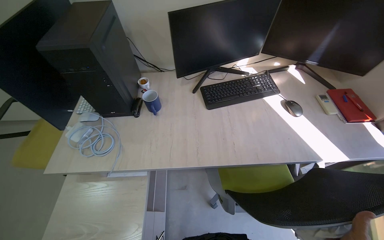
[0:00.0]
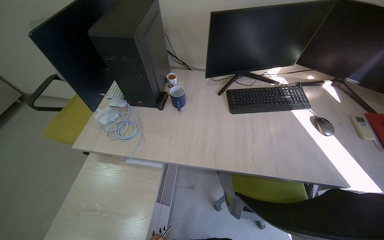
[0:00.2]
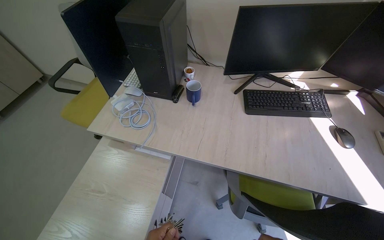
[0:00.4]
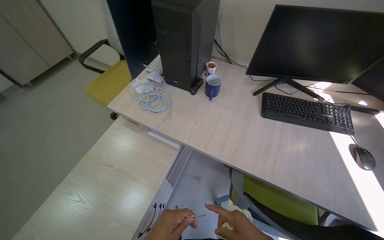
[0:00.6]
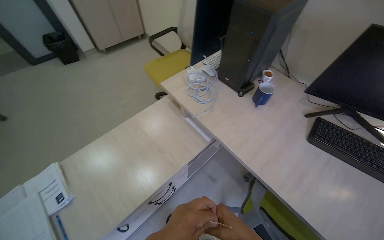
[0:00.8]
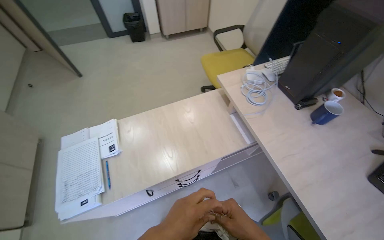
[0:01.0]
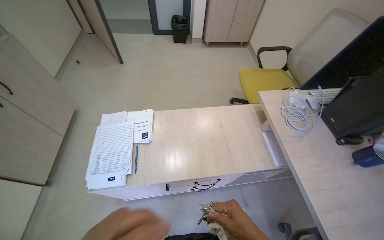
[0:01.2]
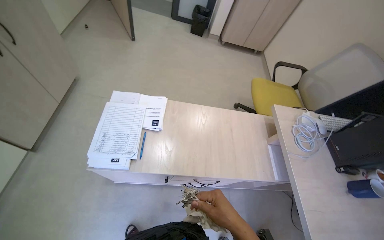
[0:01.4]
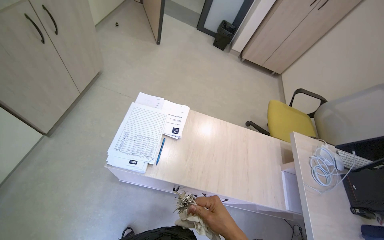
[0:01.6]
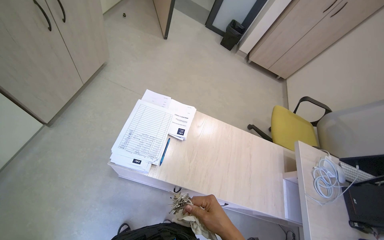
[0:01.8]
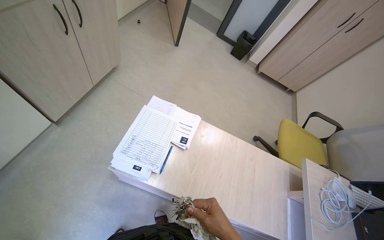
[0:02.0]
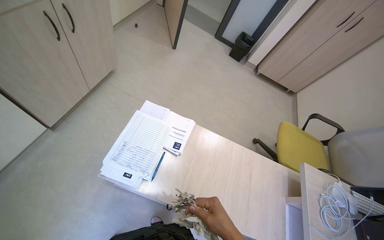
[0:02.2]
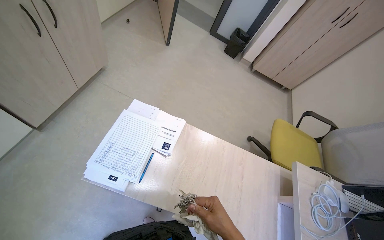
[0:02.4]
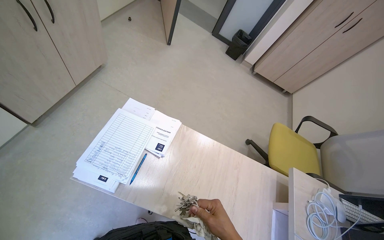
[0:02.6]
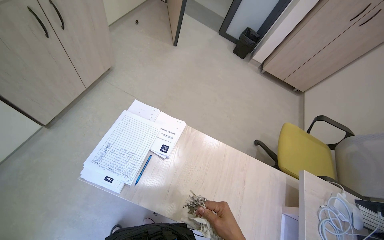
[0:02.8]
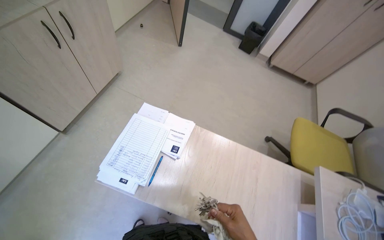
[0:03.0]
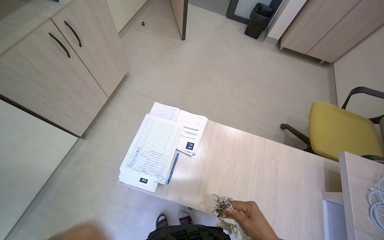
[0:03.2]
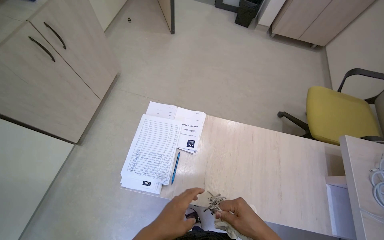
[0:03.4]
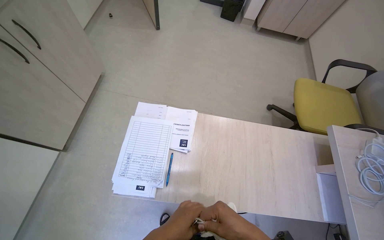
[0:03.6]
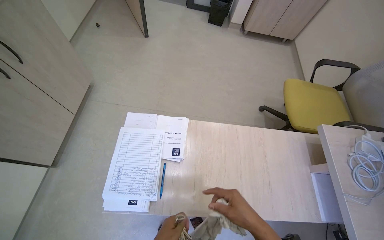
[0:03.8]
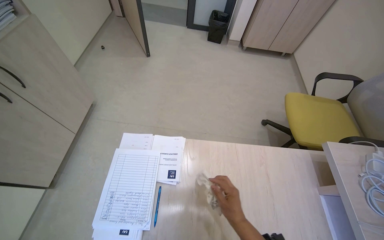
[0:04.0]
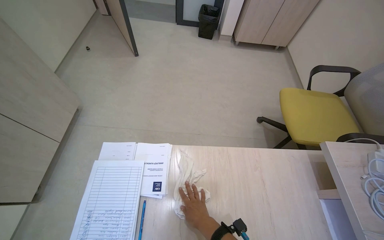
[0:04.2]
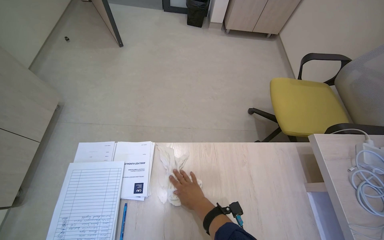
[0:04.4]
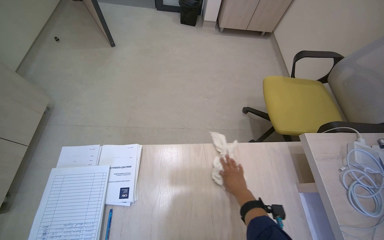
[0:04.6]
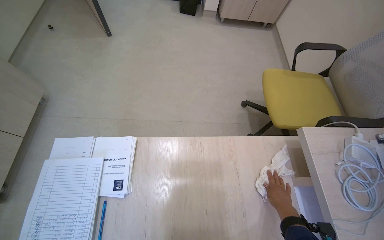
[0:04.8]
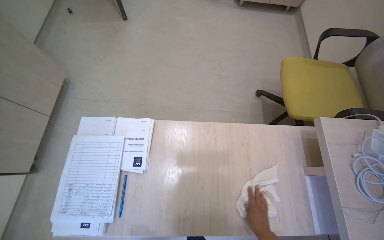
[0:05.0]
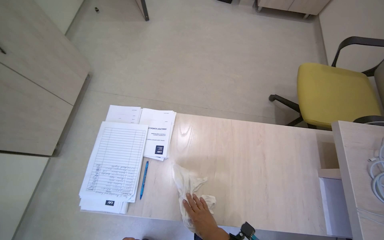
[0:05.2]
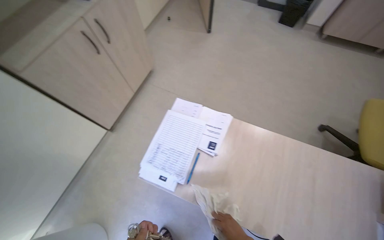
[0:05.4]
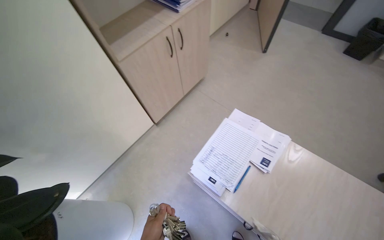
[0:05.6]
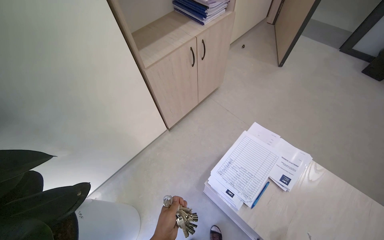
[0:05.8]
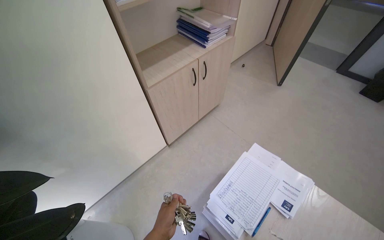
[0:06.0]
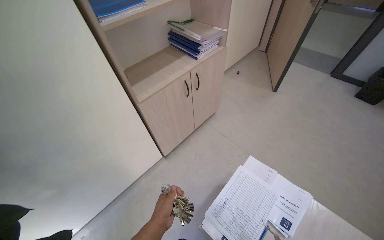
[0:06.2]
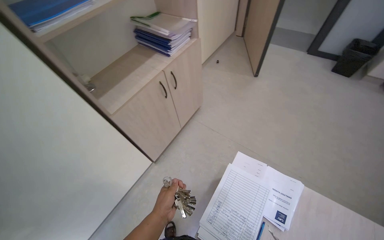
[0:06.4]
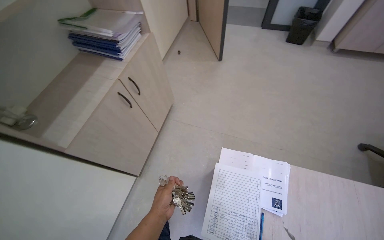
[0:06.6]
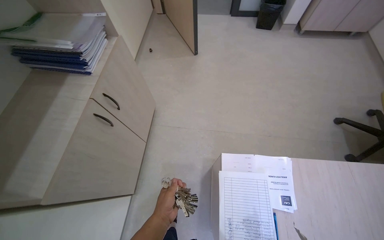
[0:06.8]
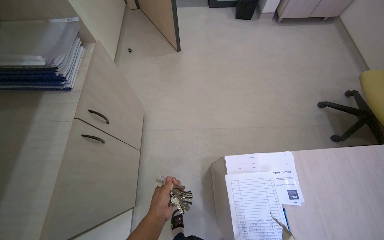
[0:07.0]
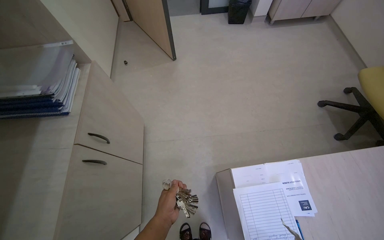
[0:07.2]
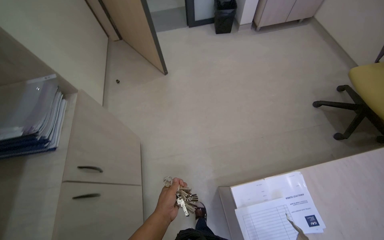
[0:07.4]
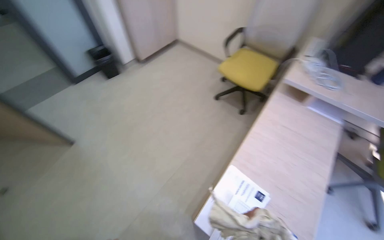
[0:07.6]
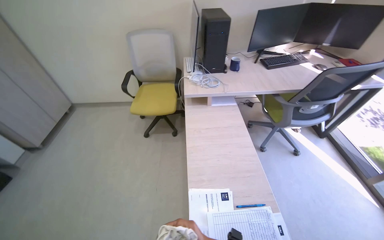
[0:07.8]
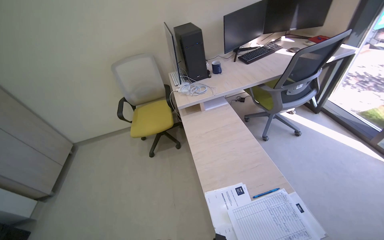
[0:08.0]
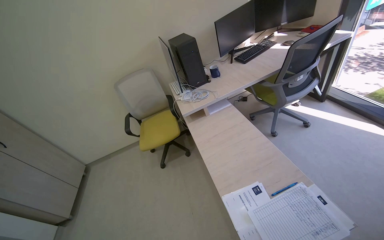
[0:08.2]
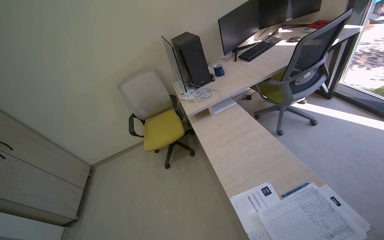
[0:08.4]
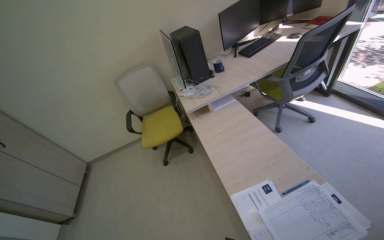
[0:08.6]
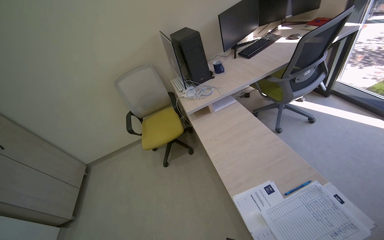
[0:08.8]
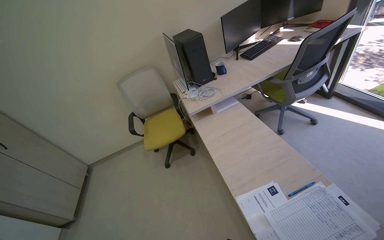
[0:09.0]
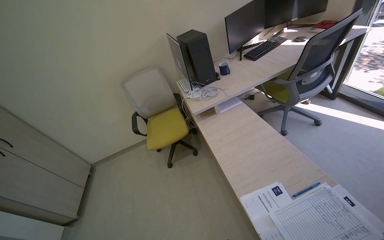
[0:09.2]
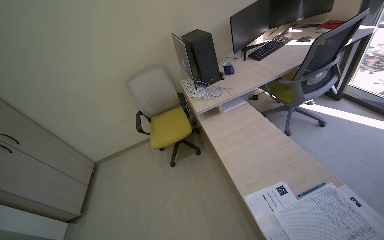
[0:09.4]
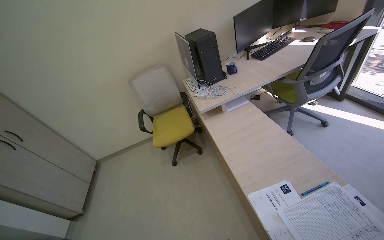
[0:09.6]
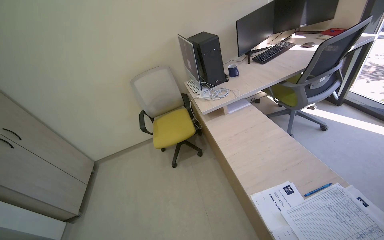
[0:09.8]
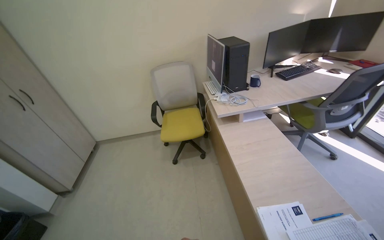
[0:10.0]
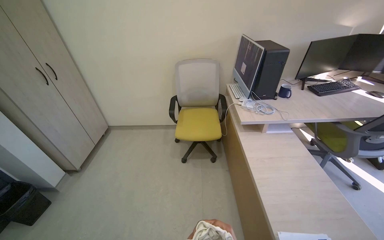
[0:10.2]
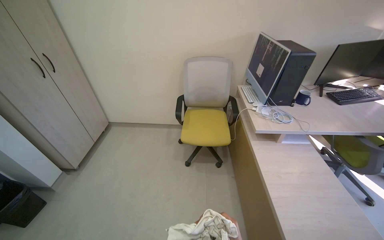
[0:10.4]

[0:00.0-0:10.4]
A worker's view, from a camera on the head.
Job: wiping surfaces.
The whole recording: Cleaning office surfaces. The worker wipes various surfaces in the office with a cloth.
0:00.0 to 0:01.4: The head travels roughly 50 cm. The head rotates roughly 95 degrees to the left.
0:04.4 to 0:06.0: The camera travels about 50 cm. The head turns to the left by about 50 degrees.
0:06.0 to 0:07.4: The camera is carried approximately 50 cm. The wearer's head swings some 55 degrees to the right.
0:07.4 to 0:09.0: The head turns to the right by roughly 100 degrees. The wearer looks some 25 degrees further upward.
0:09.0 to 0:10.4: The camera is carried about 40 cm. Everything in view rotates approximately 25 degrees clockwise.

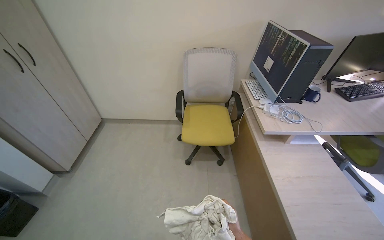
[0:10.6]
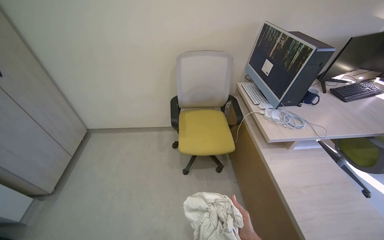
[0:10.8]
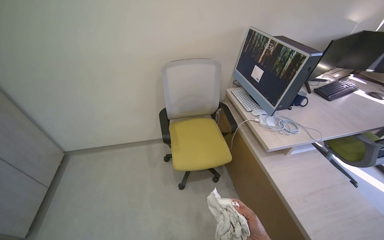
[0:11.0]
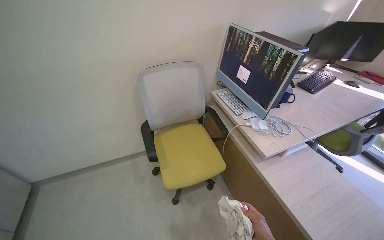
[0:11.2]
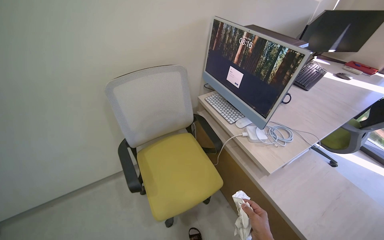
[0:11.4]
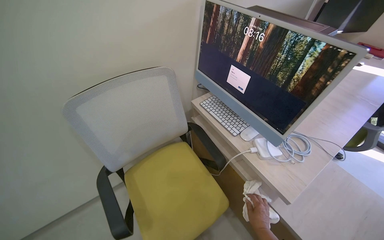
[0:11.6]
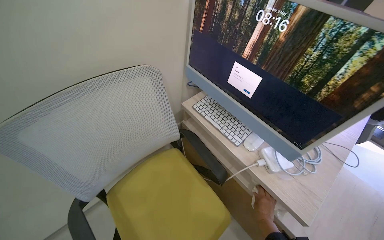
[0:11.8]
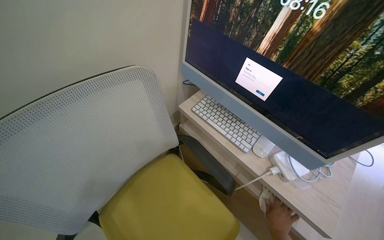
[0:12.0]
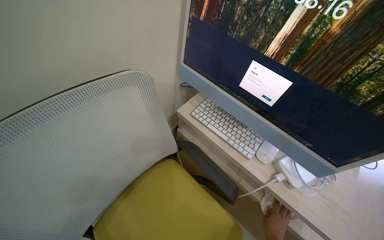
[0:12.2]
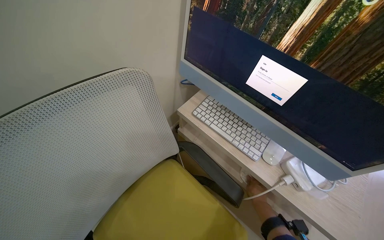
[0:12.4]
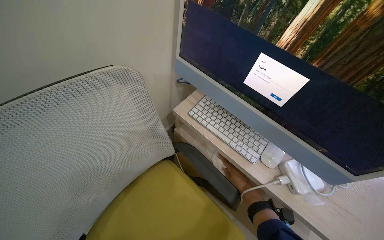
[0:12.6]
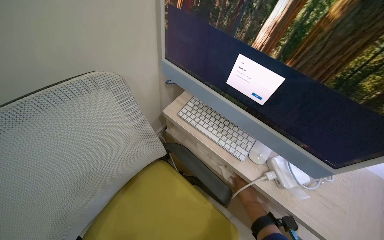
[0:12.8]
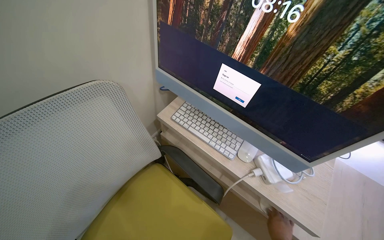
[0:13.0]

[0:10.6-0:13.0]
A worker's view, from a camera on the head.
Job: wiping surfaces.
The whole recording: Cleaning office surfaces. The worker wipes various surfaces in the office with a cloth.
0:10.6 to 0:11.8: The camera is carried approximately 90 cm. The wearer looks approximately 40 degrees further to the right.

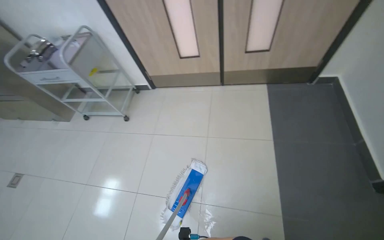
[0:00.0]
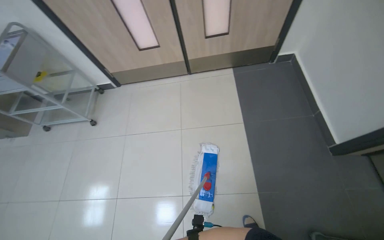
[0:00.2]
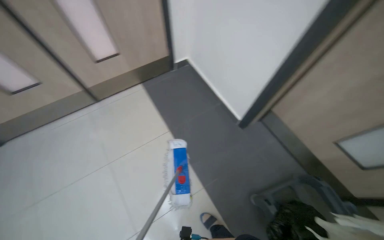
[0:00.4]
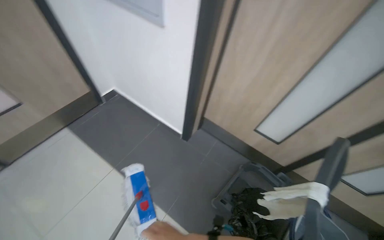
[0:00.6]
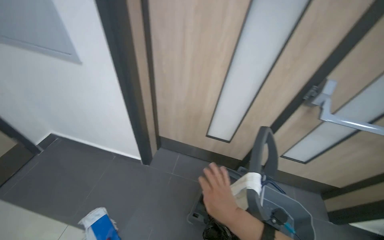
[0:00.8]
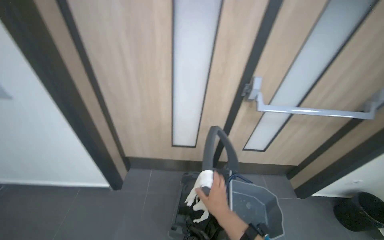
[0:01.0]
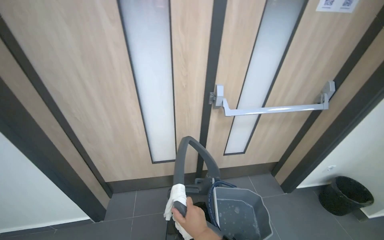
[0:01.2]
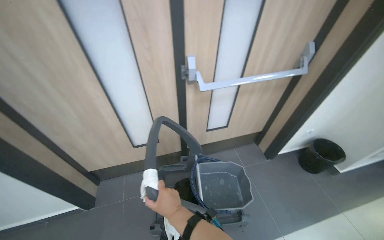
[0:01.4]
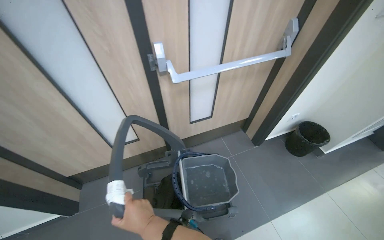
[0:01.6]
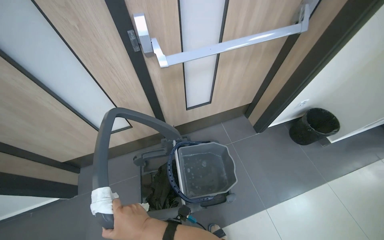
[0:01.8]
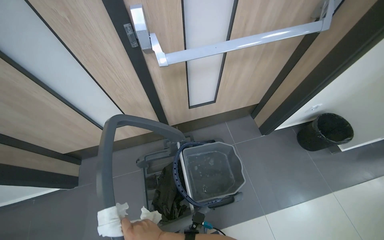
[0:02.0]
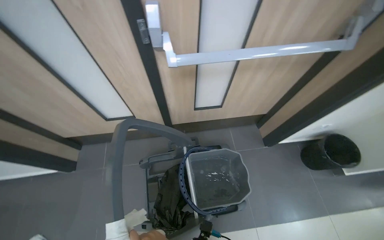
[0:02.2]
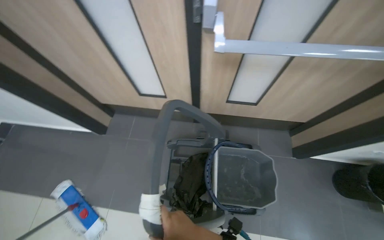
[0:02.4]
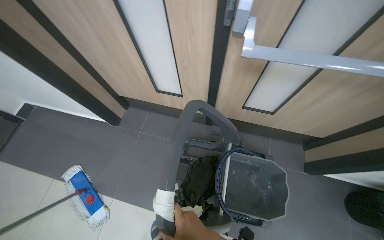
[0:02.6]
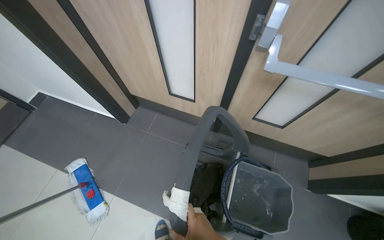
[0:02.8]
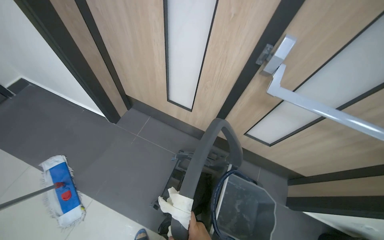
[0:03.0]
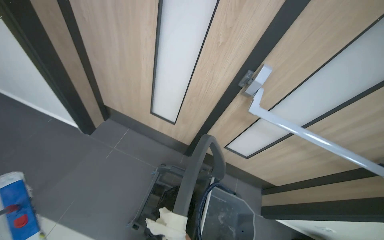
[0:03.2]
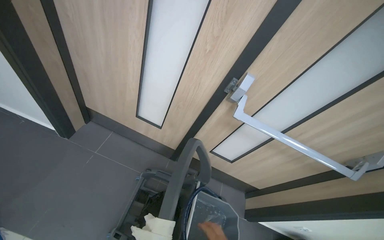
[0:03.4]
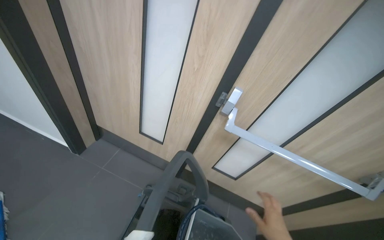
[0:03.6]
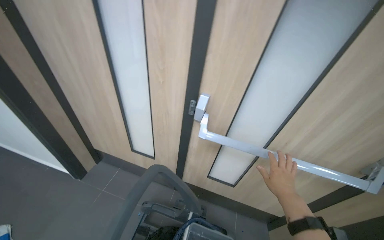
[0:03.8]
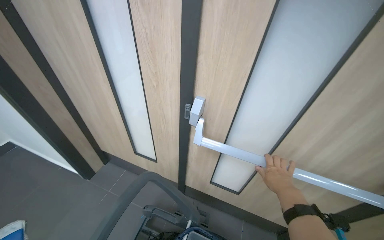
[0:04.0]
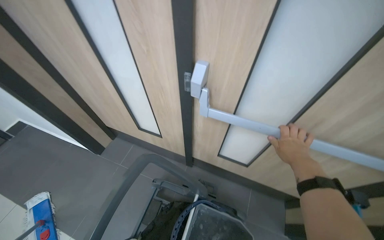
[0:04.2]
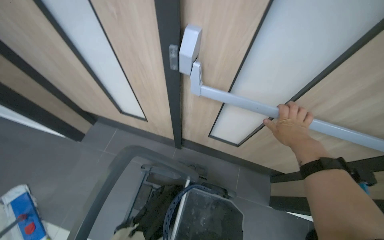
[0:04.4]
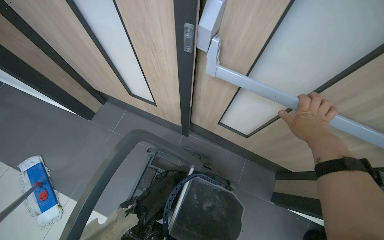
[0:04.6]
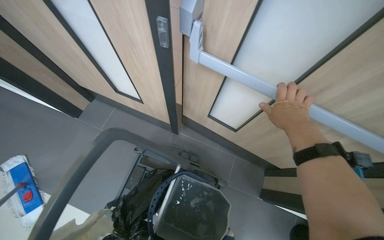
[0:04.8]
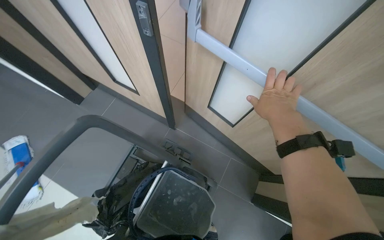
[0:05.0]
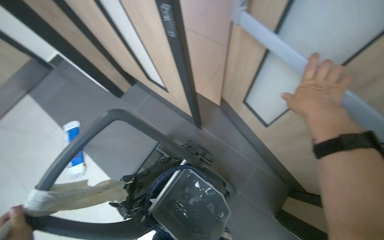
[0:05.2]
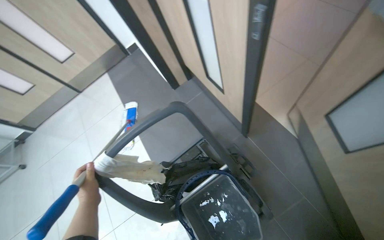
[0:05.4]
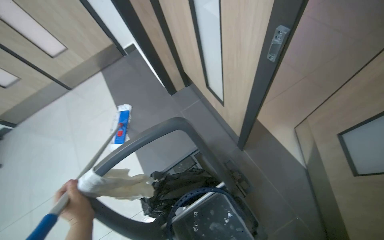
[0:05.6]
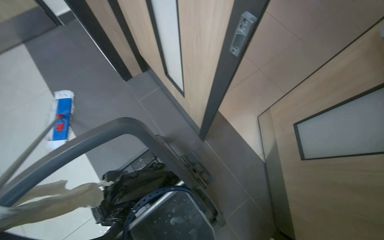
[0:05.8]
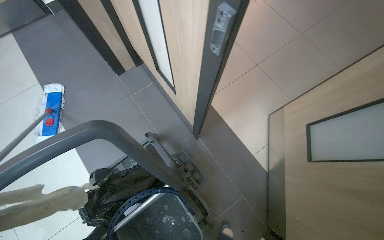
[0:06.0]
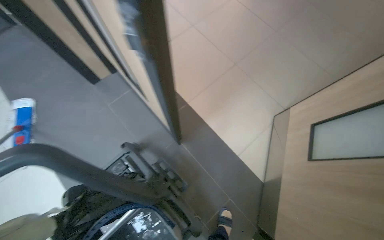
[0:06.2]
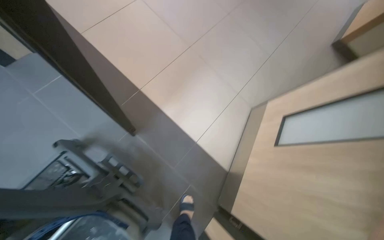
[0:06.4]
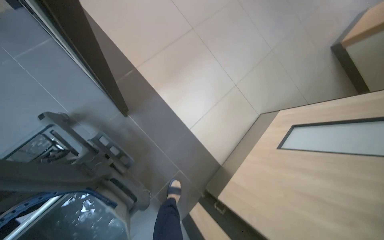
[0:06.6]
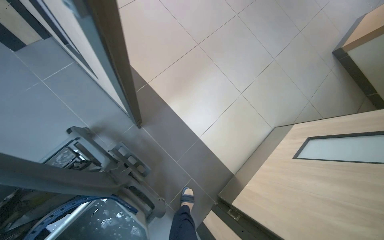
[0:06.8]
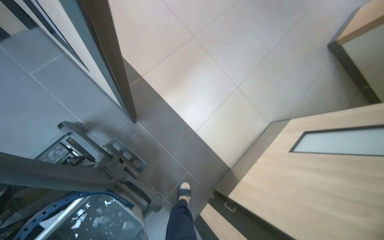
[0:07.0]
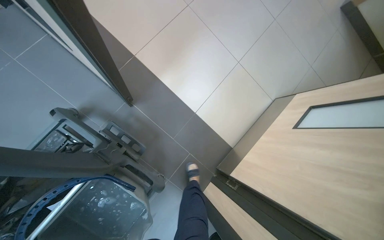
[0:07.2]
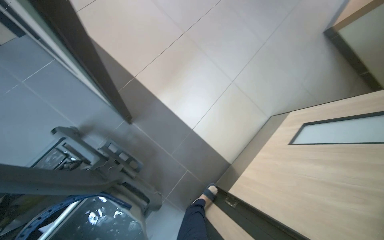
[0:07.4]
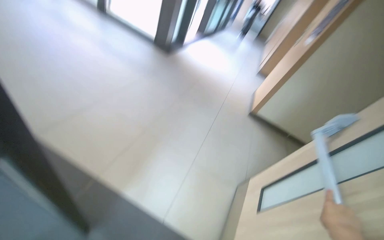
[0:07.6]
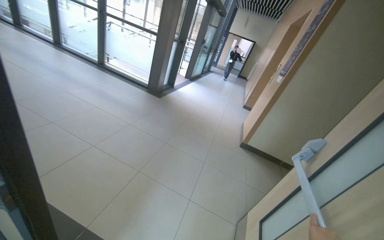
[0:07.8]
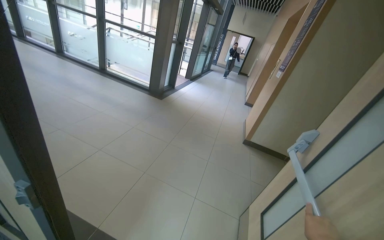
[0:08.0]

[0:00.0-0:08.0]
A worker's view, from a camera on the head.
Job: preparing cleaning supplies.
The whole recording: Transporting cleaning cart and supplies. The worker pushes a cleaning cart with supplies.
0:00.0 to 0:01.6: The wearer moves roughly 80 cm. The head rotates some 90 degrees to the right.
0:01.6 to 0:03.2: The scene rotates clockwise by roughly 45 degrees.
0:03.2 to 0:04.8: The camera travels approximately 40 cm.
0:04.8 to 0:06.4: The view tips downward by roughly 10 degrees.
